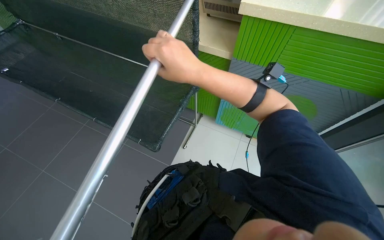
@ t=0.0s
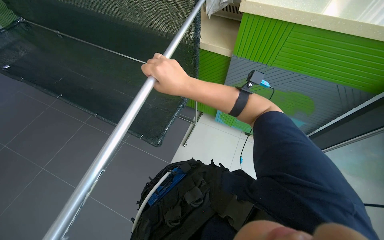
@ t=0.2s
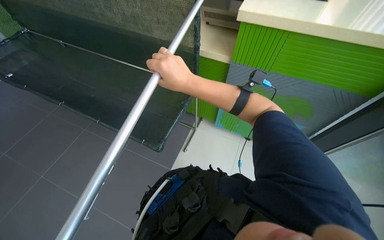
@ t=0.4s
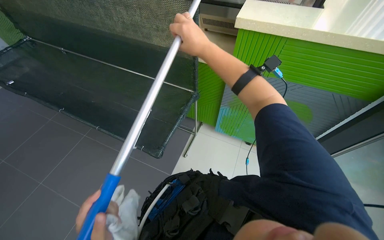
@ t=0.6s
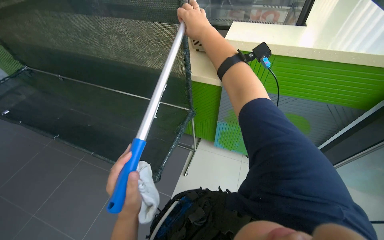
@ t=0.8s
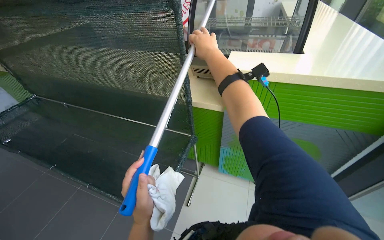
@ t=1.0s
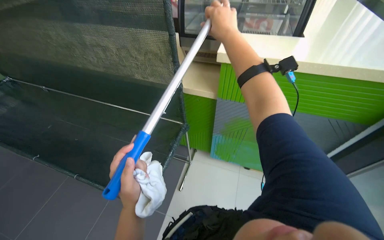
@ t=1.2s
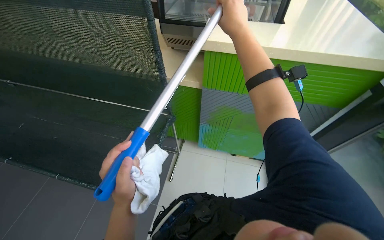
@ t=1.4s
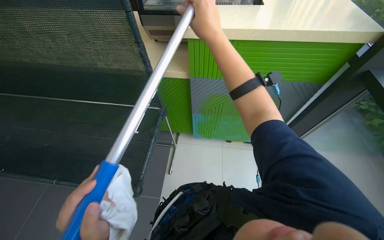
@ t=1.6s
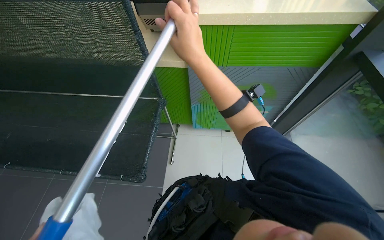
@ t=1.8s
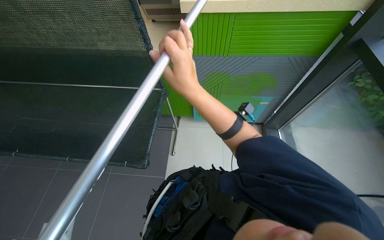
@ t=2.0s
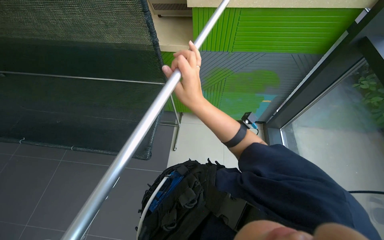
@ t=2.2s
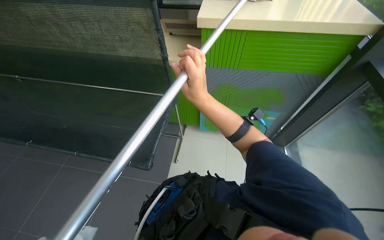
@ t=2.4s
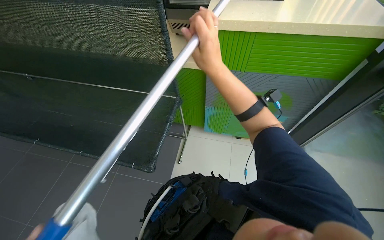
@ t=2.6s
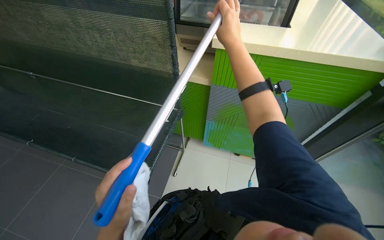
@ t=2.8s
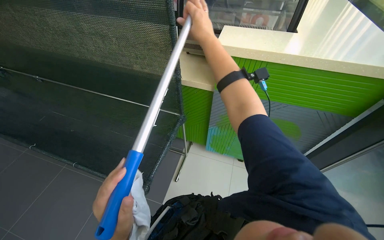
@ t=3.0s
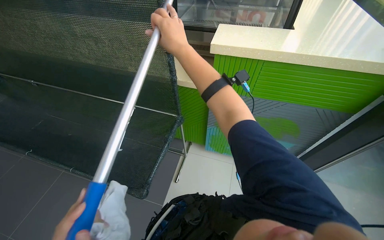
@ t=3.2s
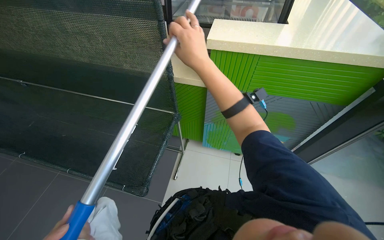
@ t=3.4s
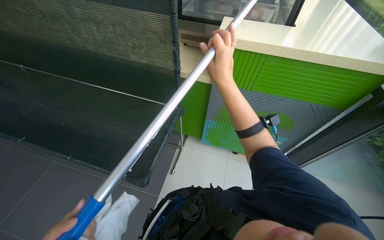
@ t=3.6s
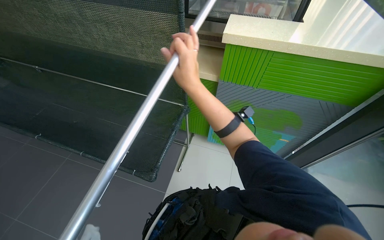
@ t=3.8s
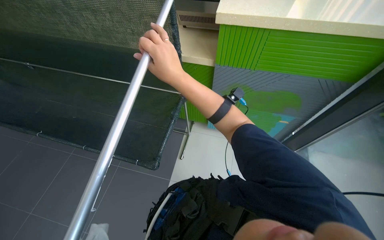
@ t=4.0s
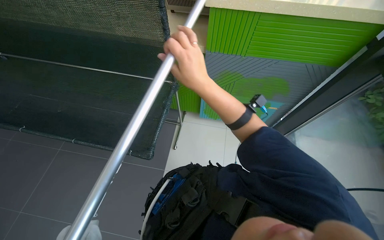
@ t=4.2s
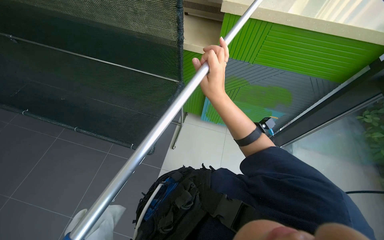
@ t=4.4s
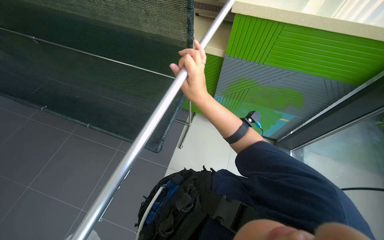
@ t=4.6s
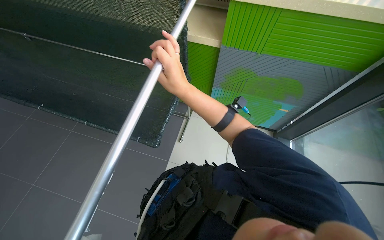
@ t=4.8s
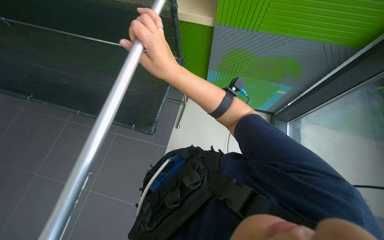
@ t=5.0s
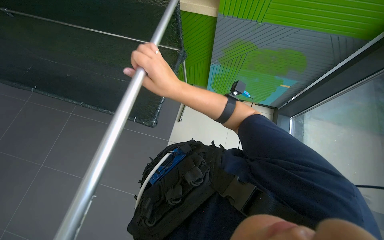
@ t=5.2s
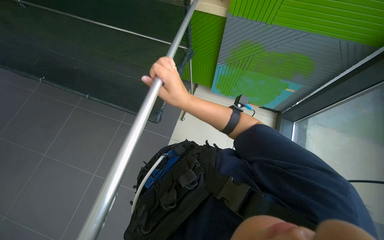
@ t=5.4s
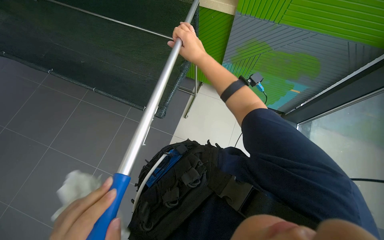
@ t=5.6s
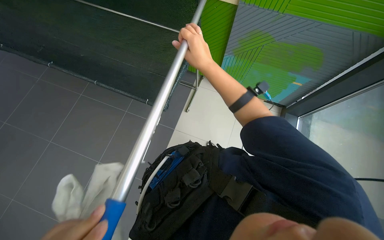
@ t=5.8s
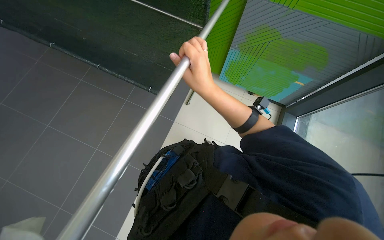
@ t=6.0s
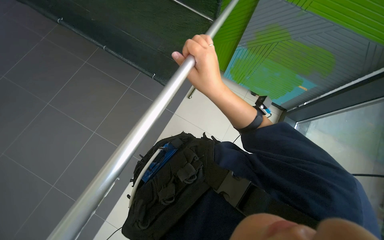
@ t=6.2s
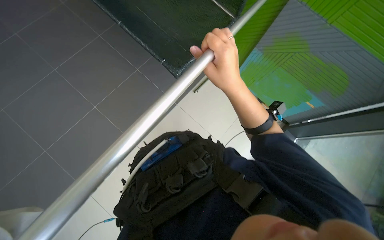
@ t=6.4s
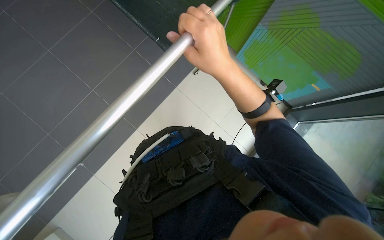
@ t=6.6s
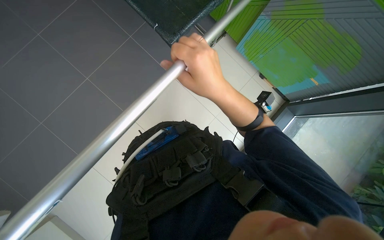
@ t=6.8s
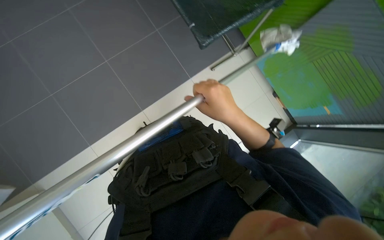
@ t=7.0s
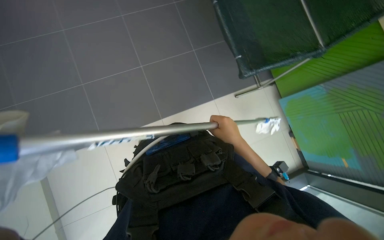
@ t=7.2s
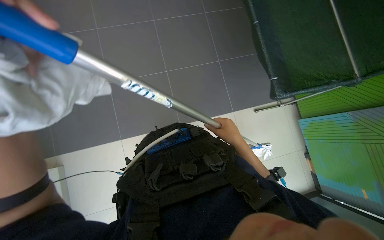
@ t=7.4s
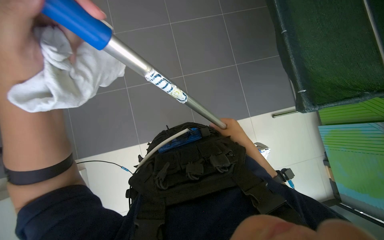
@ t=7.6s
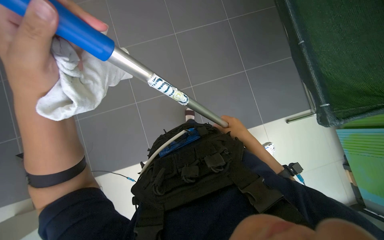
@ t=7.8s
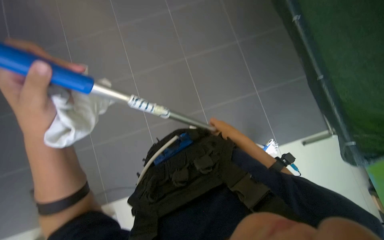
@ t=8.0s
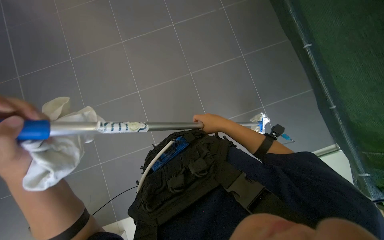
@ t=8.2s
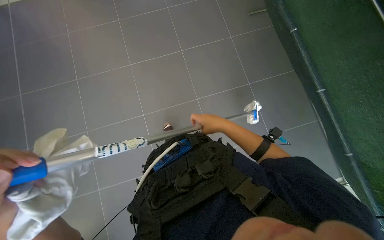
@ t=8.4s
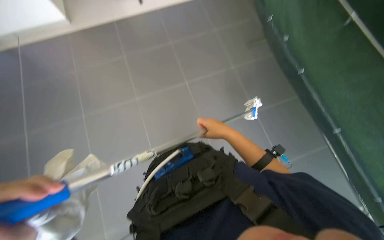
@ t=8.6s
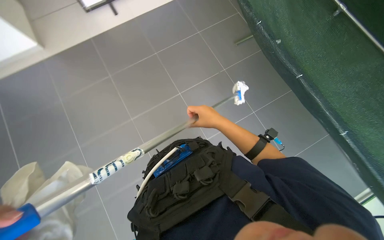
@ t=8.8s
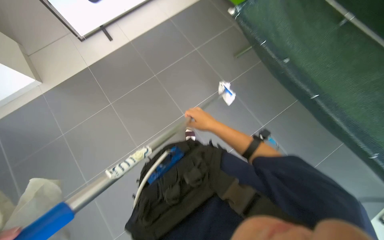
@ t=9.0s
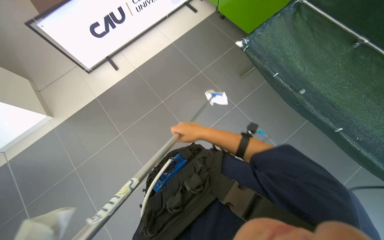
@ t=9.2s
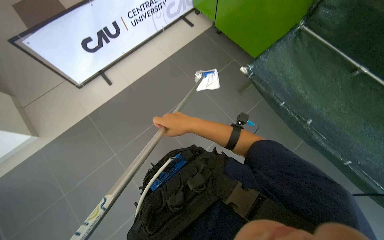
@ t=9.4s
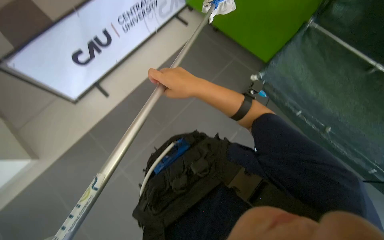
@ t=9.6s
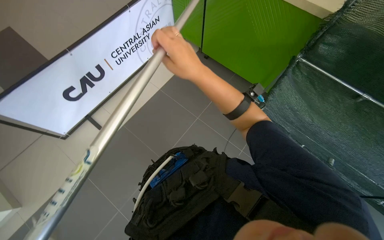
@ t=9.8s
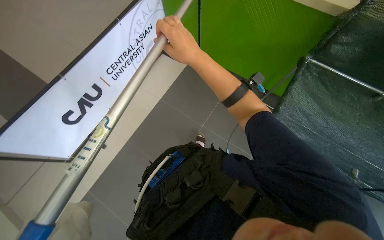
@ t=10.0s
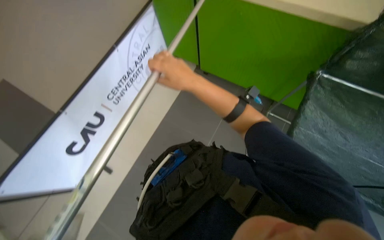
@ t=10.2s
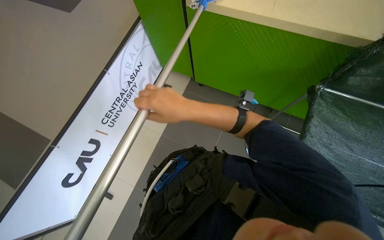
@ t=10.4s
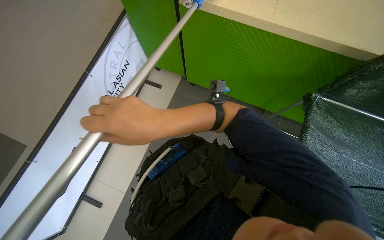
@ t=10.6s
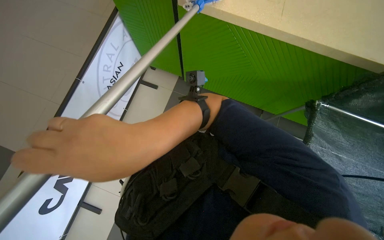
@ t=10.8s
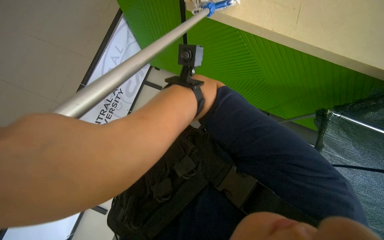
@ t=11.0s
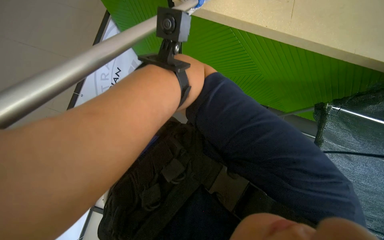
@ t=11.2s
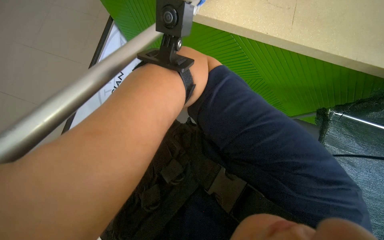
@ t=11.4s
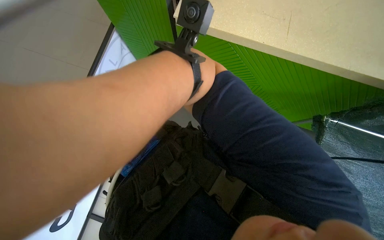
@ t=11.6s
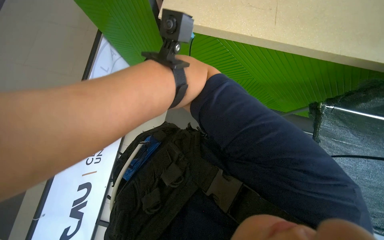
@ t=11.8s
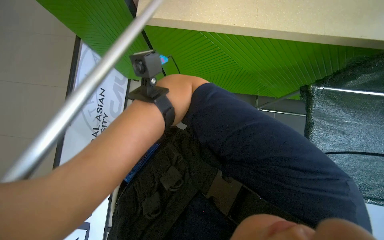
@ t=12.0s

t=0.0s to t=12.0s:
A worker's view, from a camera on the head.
Job: wiping surfaces.
The whole recording: Cleaning high surfaces with long-handled tool. The worker cleans various high surfaces, including the underside of counters and banners, using a long-handled tool.
t=0.0s to t=1.6s: The wearer's head swings about 20 degrees to the right.
t=3.0s to t=4.4s: The view tips downward by about 15 degrees. The right hand shifts some 20 cm down the picture.
t=4.4s to t=6.0s: The view tips downward by about 10 degrees.
t=6.0s to t=7.6s: The scene rotates clockwise by roughly 55 degrees.
t=7.6s to t=9.0s: The camera travels approximately 50 cm.
t=9.0s to t=10.4s: The head travels roughly 1 m. The scene turns roughly 25 degrees counterclockwise in the picture.
t=10.4s to t=12.0s: The camera travels roughly 40 cm. The camera pitches downward, by some 15 degrees.

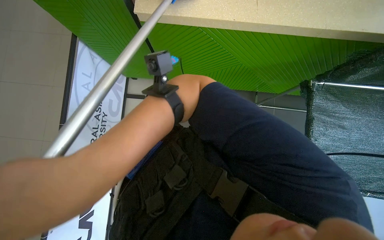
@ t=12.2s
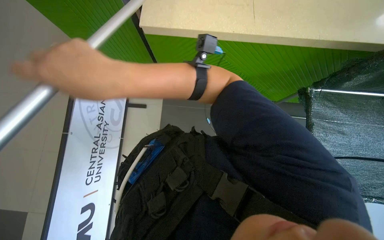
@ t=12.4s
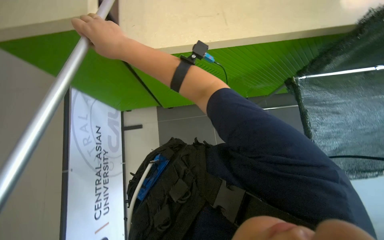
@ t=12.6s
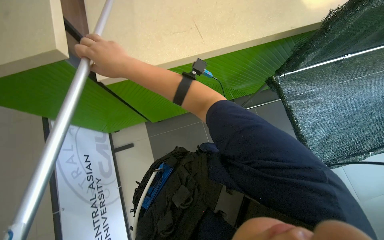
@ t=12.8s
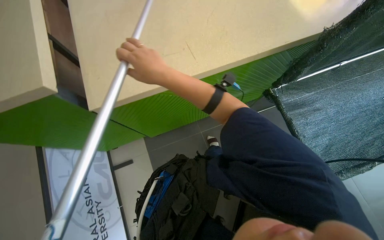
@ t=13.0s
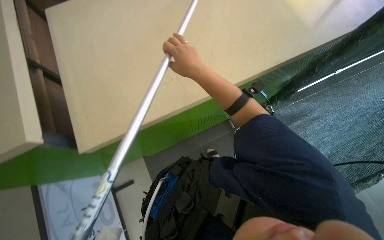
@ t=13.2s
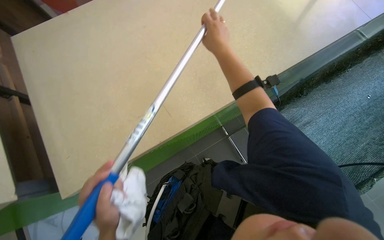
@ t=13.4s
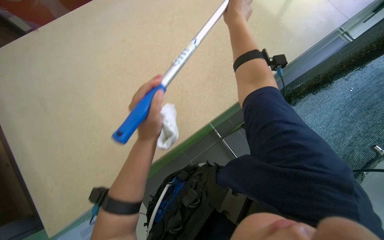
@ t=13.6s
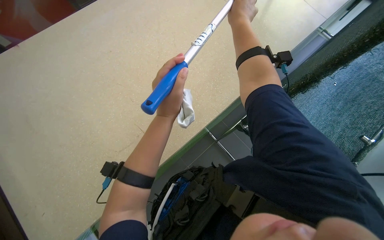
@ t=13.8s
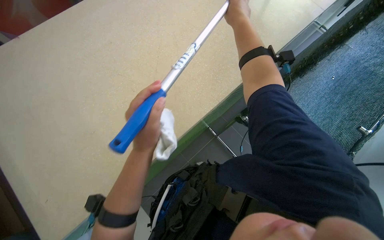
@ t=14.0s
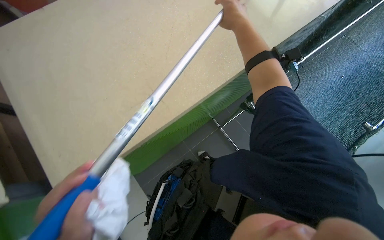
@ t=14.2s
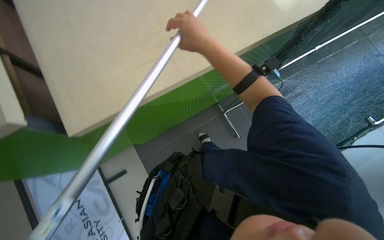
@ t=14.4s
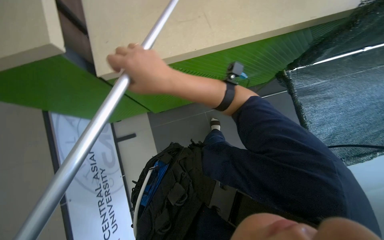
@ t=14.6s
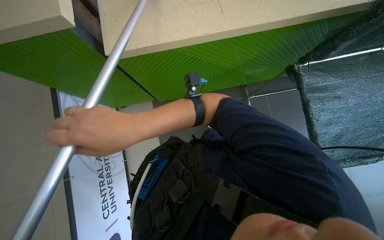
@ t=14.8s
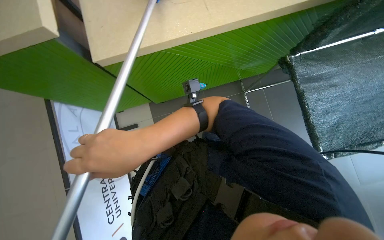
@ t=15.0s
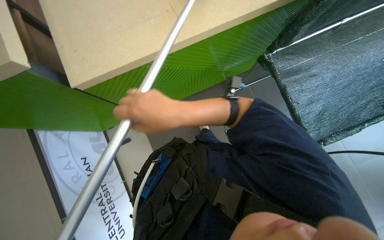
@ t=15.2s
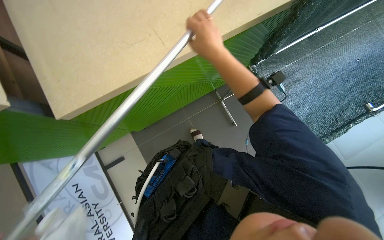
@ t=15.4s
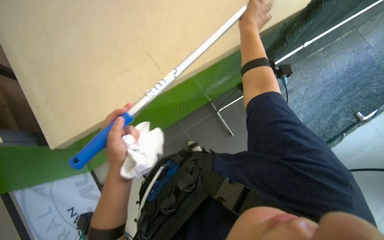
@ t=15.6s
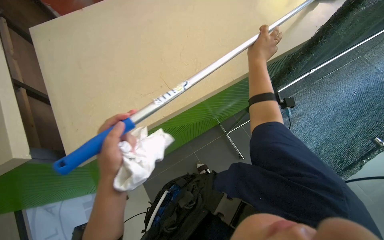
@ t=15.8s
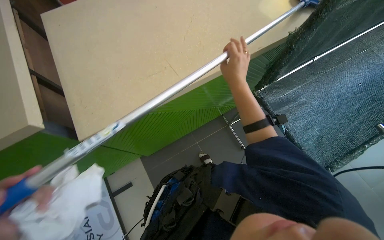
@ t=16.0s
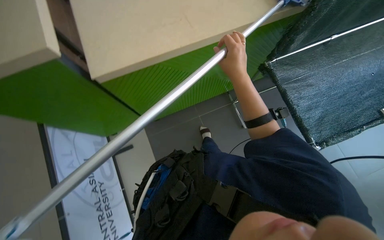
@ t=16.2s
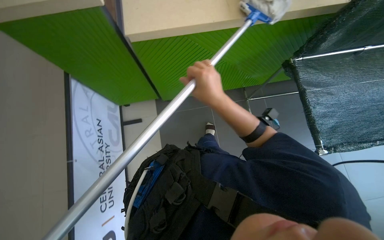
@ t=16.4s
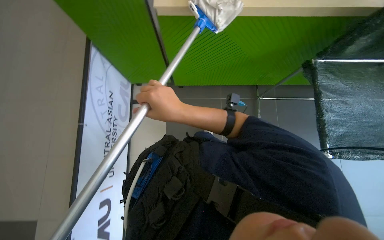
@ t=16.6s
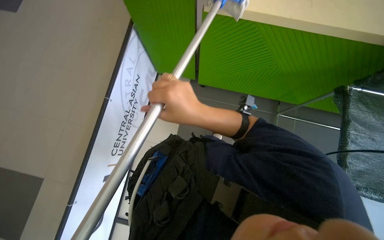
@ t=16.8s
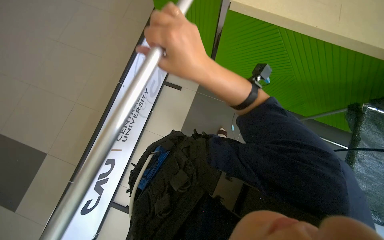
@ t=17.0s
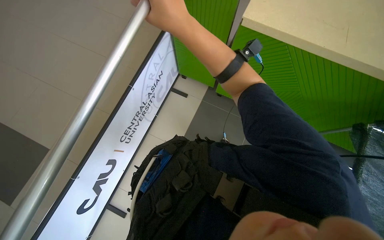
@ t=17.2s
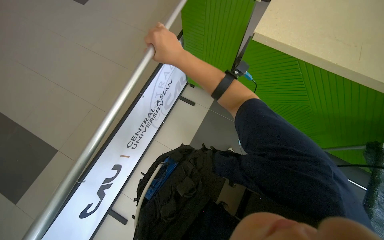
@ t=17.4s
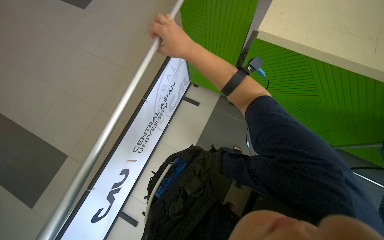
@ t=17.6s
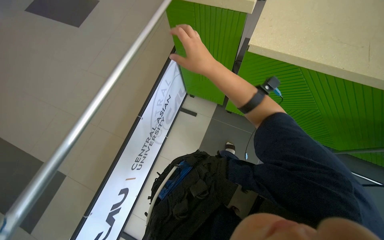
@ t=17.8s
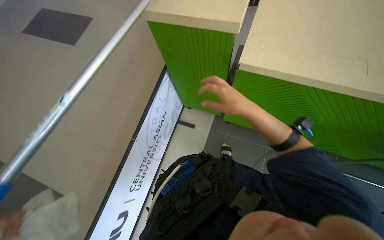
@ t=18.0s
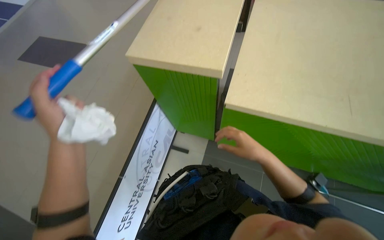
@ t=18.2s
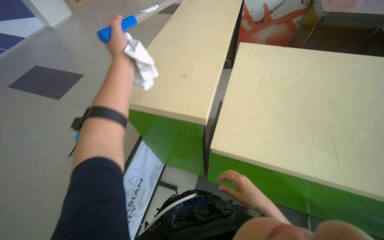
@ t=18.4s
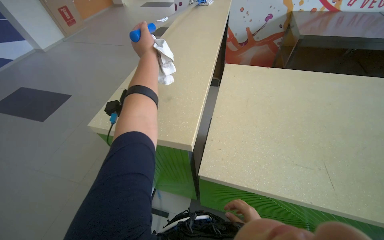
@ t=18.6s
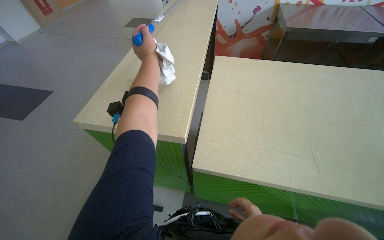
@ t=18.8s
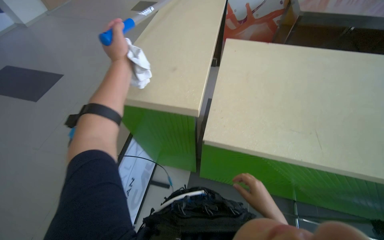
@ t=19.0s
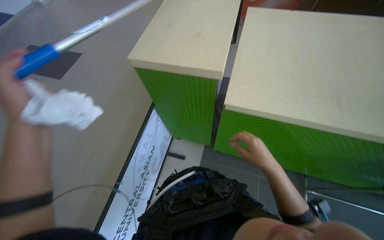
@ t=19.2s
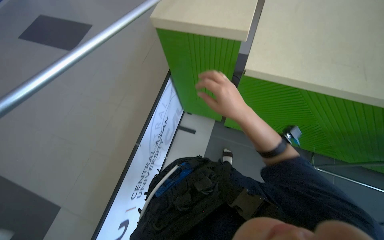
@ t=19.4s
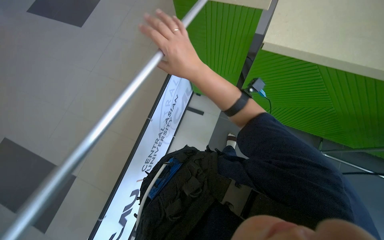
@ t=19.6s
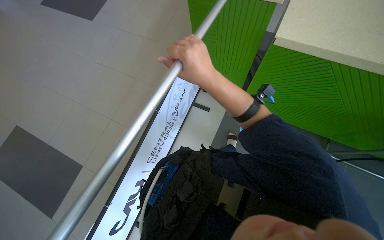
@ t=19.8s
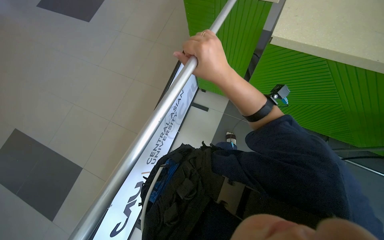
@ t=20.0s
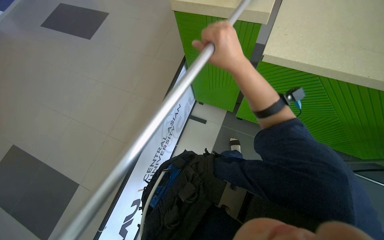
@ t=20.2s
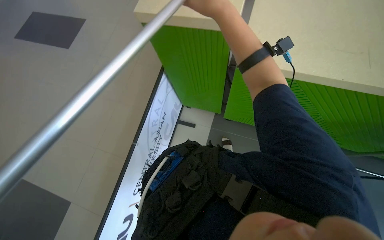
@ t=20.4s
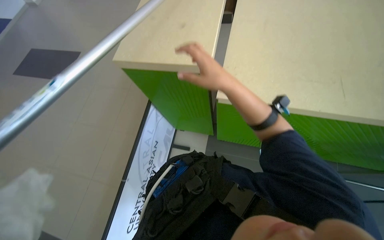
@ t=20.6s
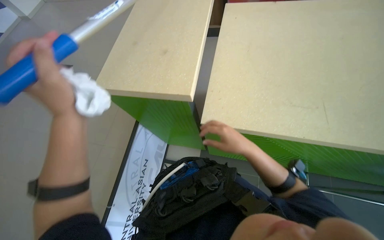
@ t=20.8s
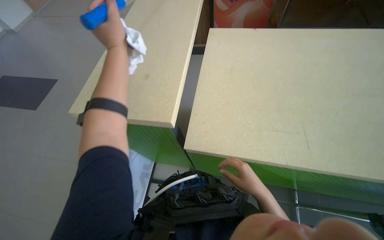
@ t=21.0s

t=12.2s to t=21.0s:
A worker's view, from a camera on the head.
Job: wiping surfaces.
The whole recording: Cleaning high surfaces with long-handled tool. The worker cleans various high surfaces, including the underside of counters and banners, using a long-handled tool.
t=12.2s to t=13.6s: The view tips upward by some 25 degrees.
t=13.6s to t=15.2s: The wearer looks roughly 20 degrees further downward. The right hand shifts approximately 40 cm down the picture and to the left.
t=16.6s to t=18.0s: The head turns to the left by about 20 degrees.
t=18.0s to t=19.6s: The right hand heads to the left and nearer to the camera, covering some 25 cm.
t=19.6s to t=21.0s: The camera is carried approximately 50 cm.
